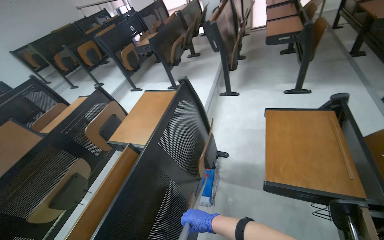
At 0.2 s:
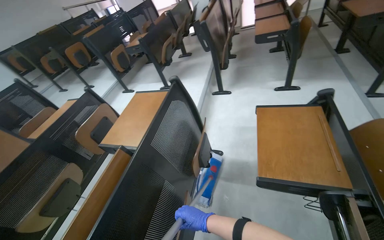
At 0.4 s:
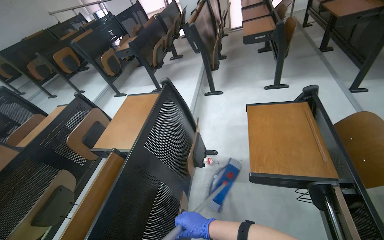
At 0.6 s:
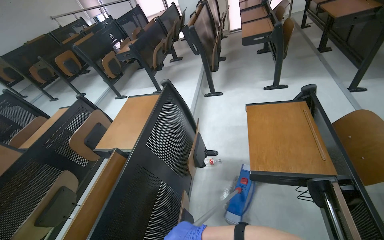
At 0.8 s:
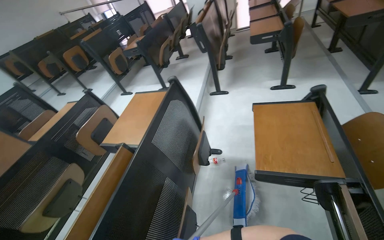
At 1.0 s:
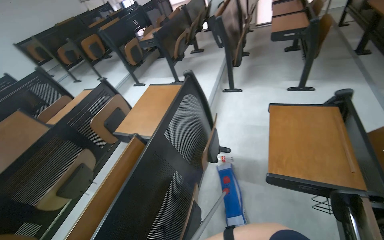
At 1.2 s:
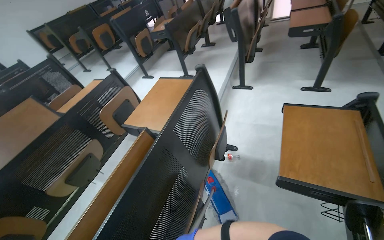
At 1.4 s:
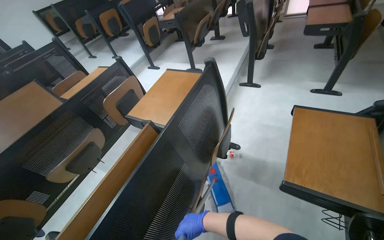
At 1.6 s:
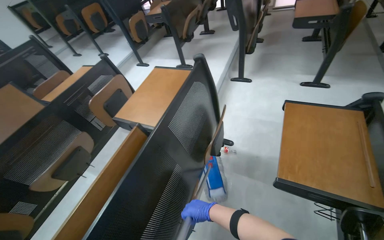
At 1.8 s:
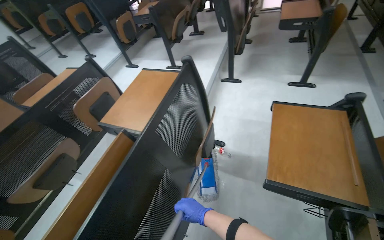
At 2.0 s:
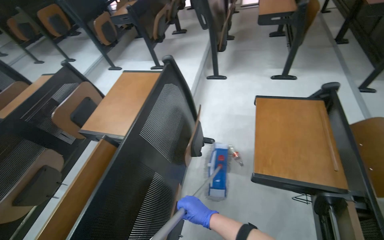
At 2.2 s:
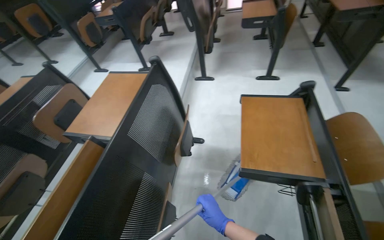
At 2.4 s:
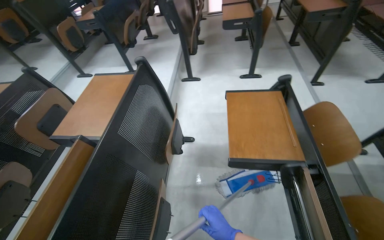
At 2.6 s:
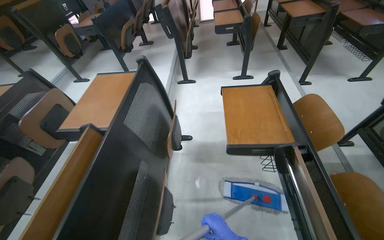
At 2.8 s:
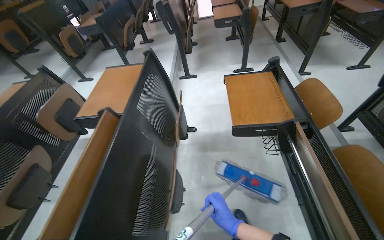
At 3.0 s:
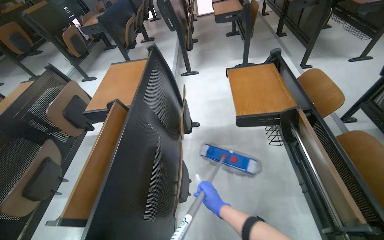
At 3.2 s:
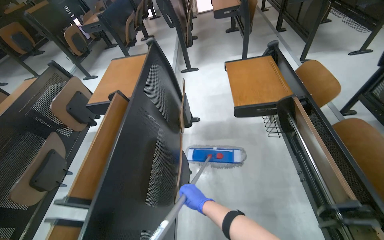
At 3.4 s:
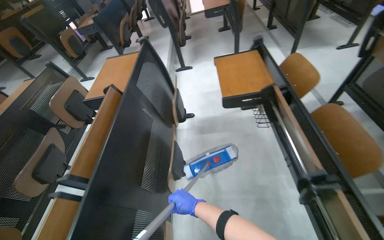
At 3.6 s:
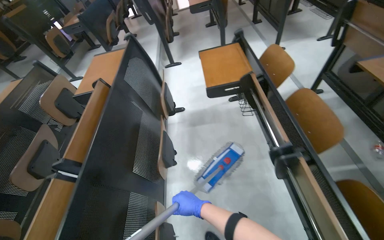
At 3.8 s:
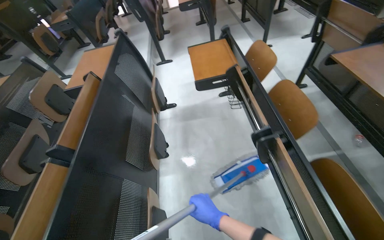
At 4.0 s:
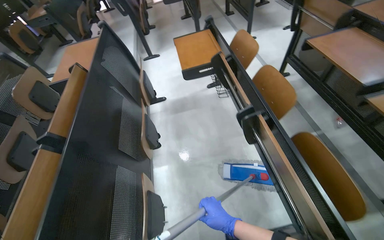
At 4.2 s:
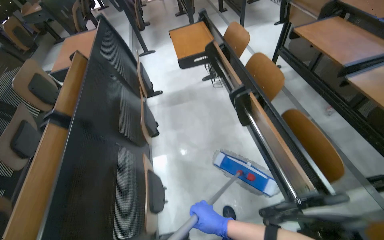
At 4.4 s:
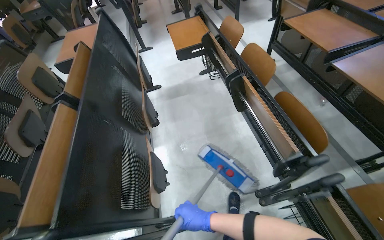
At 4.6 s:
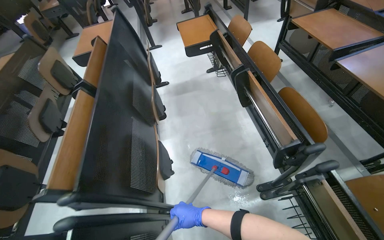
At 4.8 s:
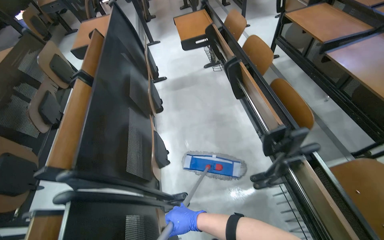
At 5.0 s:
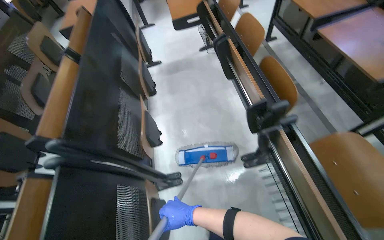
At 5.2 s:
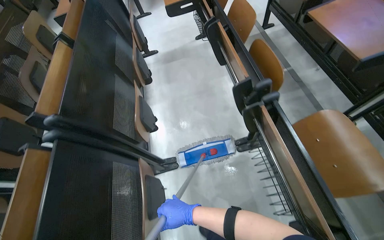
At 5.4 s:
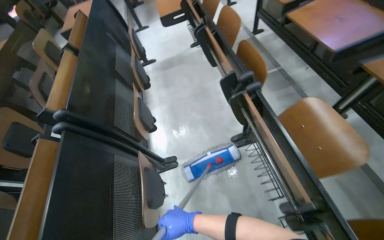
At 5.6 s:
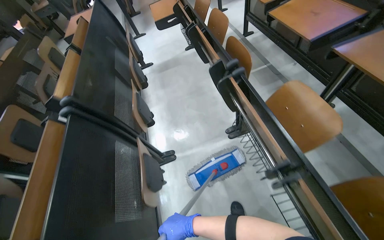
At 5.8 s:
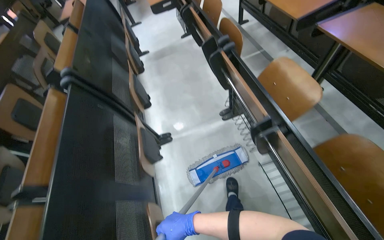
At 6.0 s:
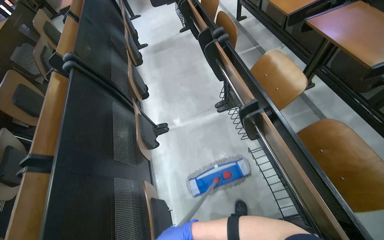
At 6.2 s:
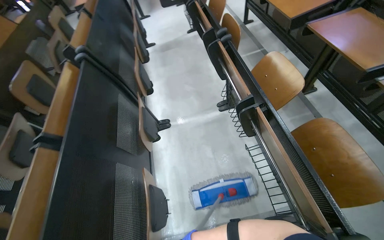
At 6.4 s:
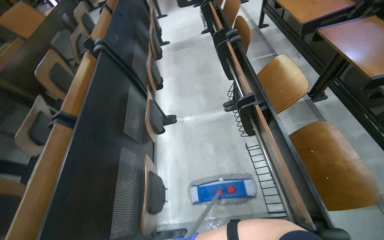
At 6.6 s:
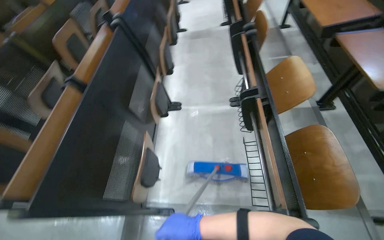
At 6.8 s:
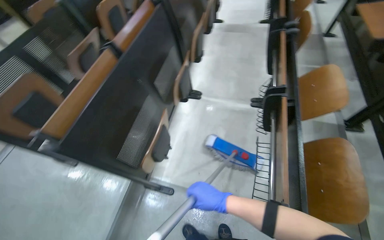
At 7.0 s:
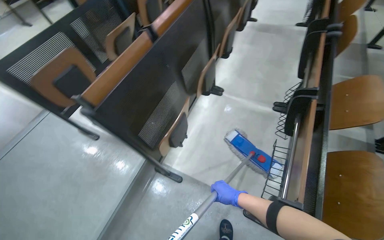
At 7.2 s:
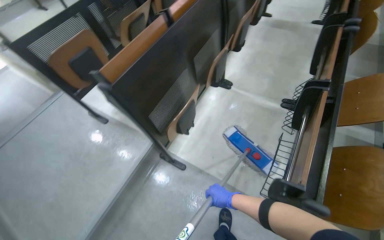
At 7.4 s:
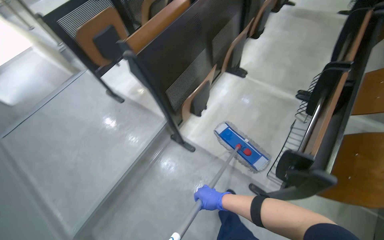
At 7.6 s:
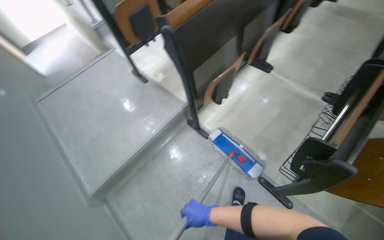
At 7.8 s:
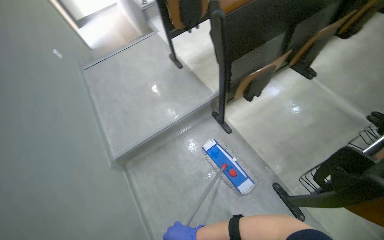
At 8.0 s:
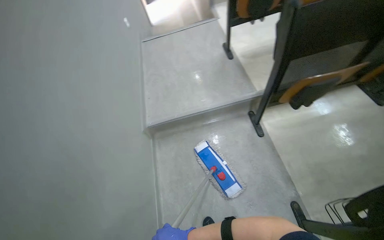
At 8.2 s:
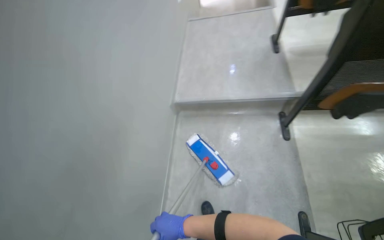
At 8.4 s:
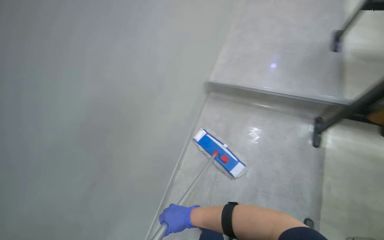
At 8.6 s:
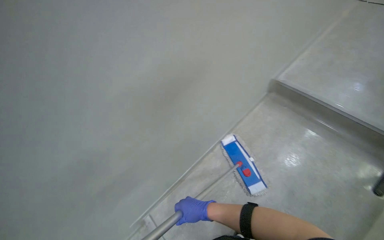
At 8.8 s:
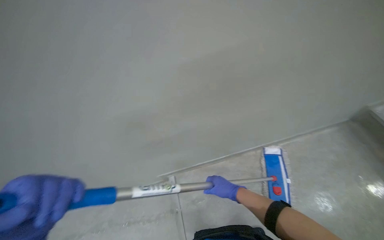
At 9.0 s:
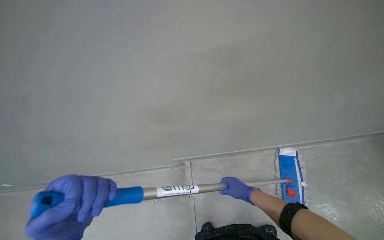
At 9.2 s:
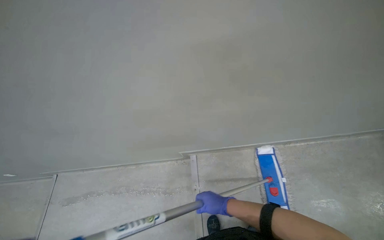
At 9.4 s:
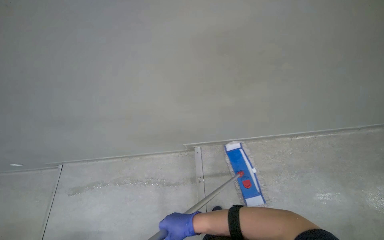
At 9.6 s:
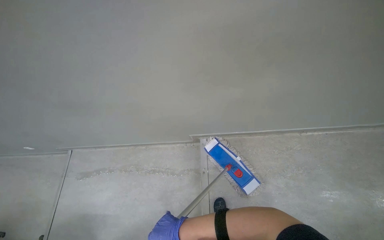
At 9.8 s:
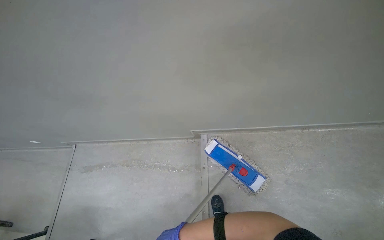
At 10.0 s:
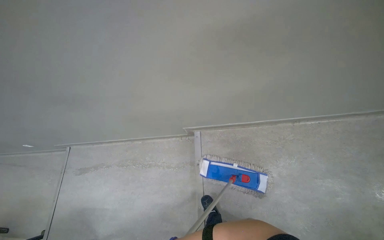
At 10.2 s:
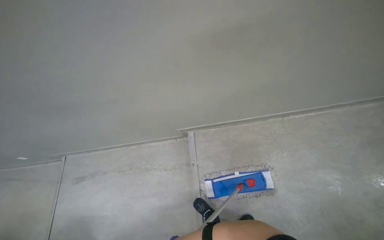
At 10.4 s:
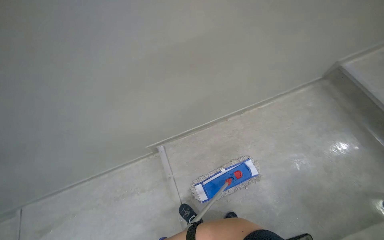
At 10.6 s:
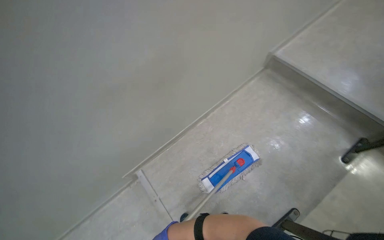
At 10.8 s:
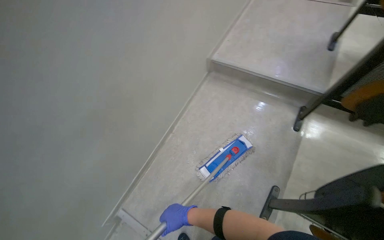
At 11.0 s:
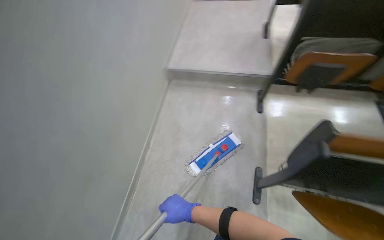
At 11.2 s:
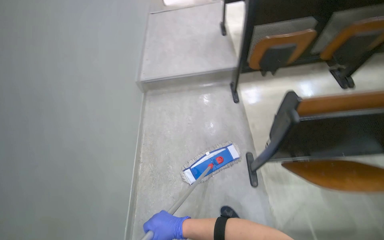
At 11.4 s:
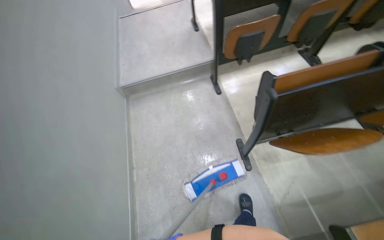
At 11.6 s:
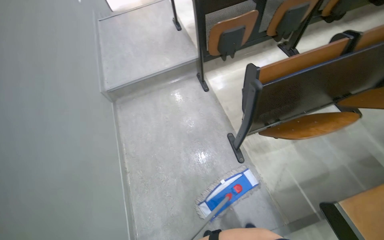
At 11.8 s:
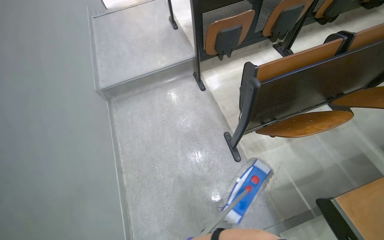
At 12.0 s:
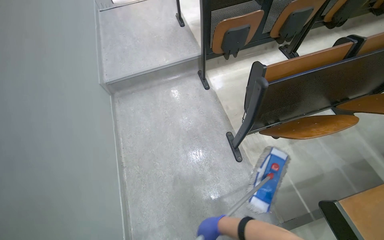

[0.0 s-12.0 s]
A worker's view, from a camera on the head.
Job: mopping floor.
The whole recording: Mopping lecture hall floor. The worker mops the floor of the lecture hall, moving between the rows of seats.
1.6 to 3.0 s: The head rotates some 20 degrees to the right.
3.0 to 4.4 s: The camera travels approximately 60 cm.
4.4 to 6.0 s: The camera travels approximately 80 cm.
6.0 to 7.6 s: The camera travels about 60 cm. The wearer looks roughly 60 degrees further to the left.
7.6 to 9.0 s: The wearer moves roughly 40 cm. The wearer looks roughly 125 degrees further to the left. The wearer looks approximately 20 degrees further downward.
10.4 to 12.0 s: The wearer's head swings roughly 85 degrees to the right. The camera pitches upward, by approximately 15 degrees.

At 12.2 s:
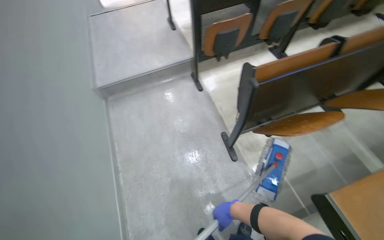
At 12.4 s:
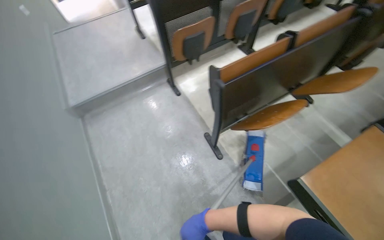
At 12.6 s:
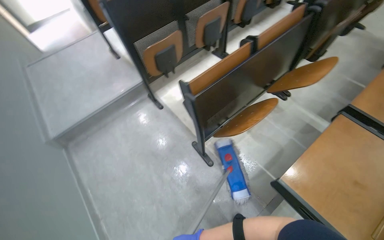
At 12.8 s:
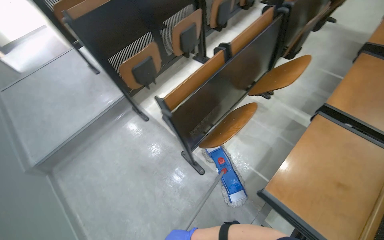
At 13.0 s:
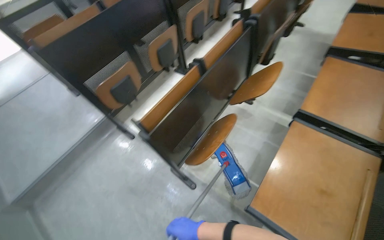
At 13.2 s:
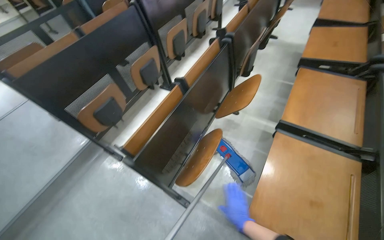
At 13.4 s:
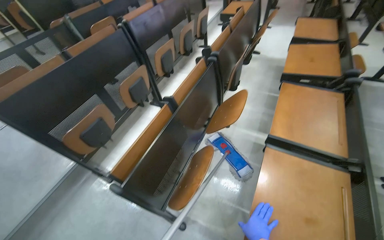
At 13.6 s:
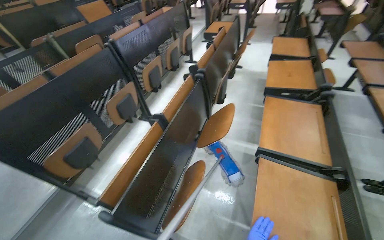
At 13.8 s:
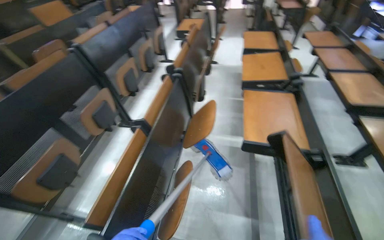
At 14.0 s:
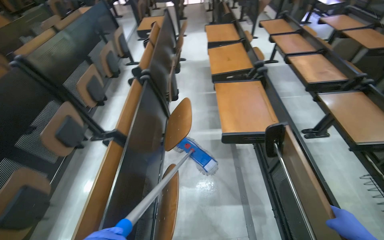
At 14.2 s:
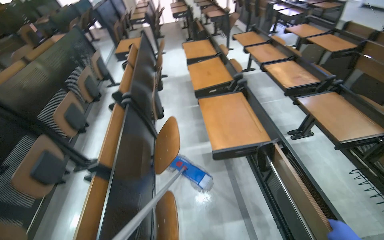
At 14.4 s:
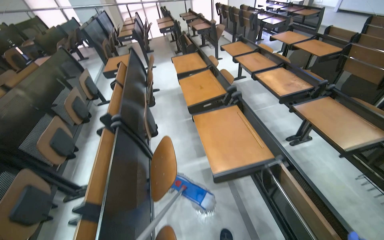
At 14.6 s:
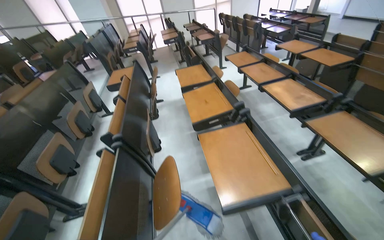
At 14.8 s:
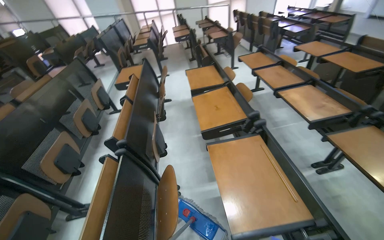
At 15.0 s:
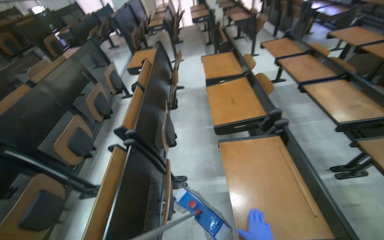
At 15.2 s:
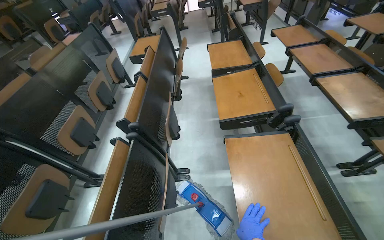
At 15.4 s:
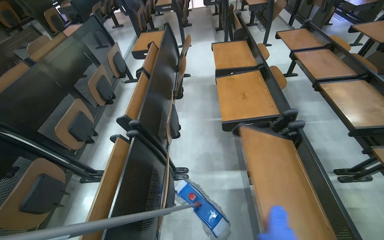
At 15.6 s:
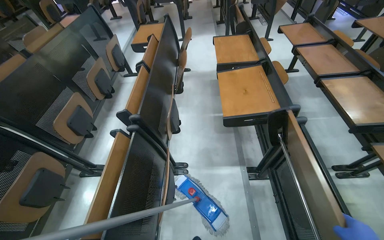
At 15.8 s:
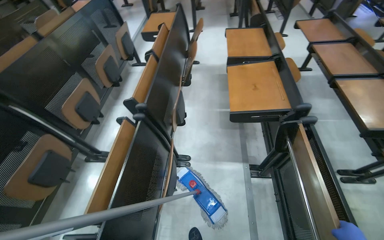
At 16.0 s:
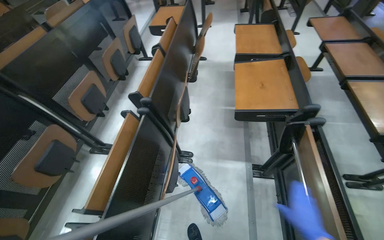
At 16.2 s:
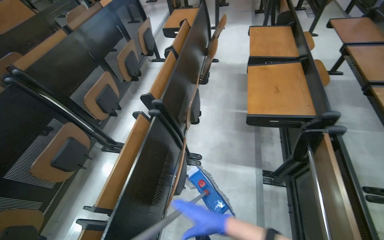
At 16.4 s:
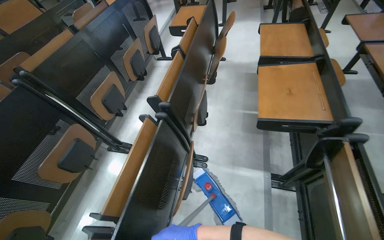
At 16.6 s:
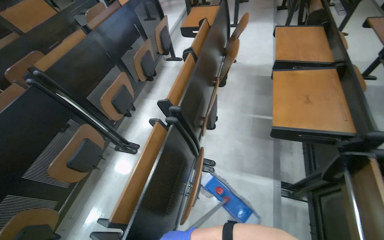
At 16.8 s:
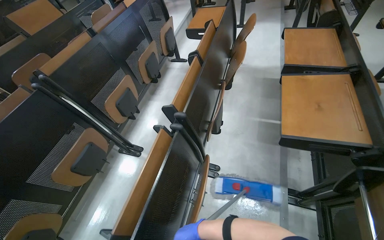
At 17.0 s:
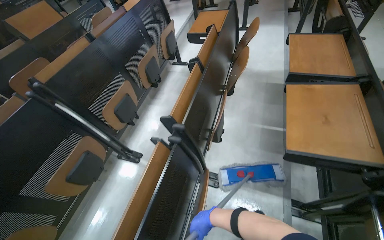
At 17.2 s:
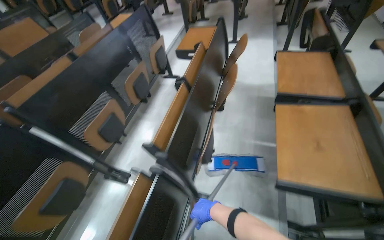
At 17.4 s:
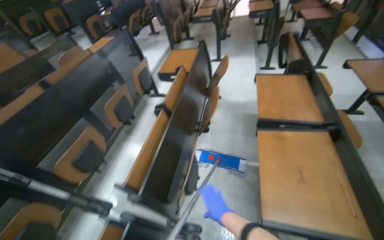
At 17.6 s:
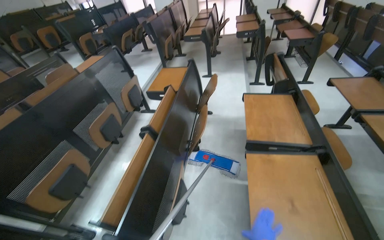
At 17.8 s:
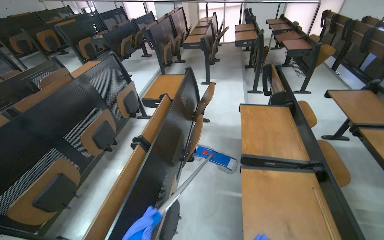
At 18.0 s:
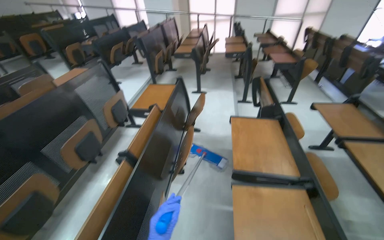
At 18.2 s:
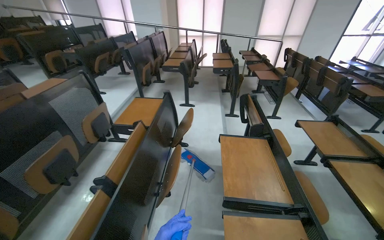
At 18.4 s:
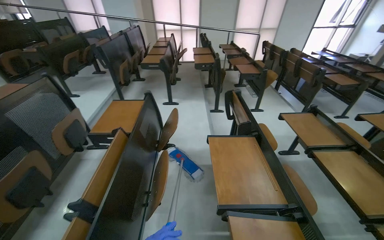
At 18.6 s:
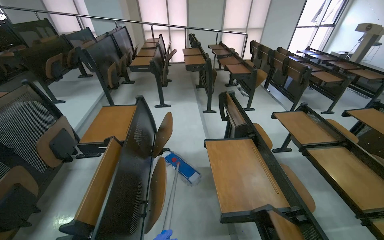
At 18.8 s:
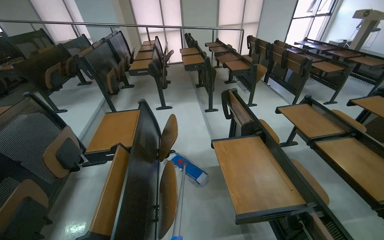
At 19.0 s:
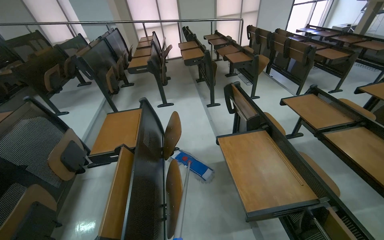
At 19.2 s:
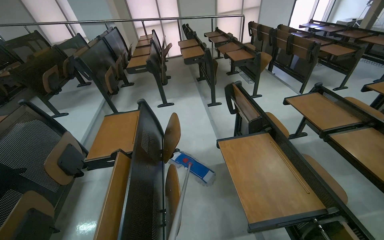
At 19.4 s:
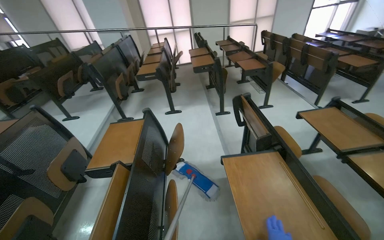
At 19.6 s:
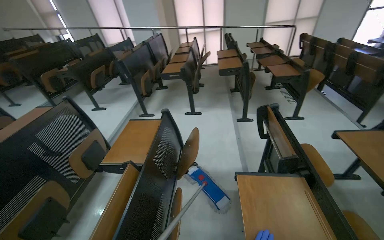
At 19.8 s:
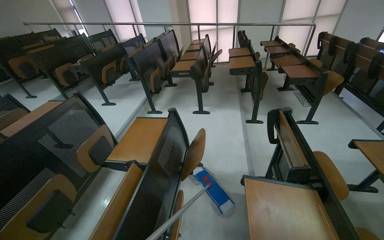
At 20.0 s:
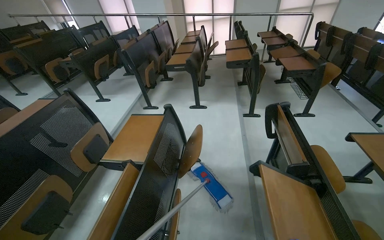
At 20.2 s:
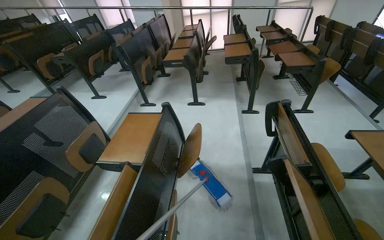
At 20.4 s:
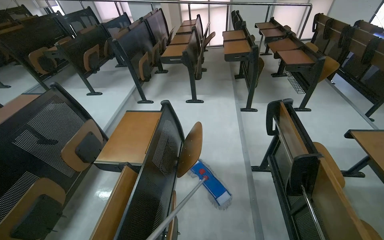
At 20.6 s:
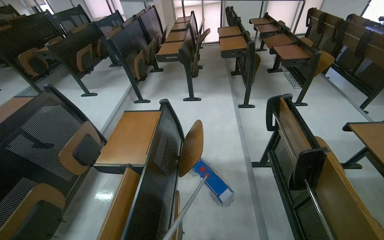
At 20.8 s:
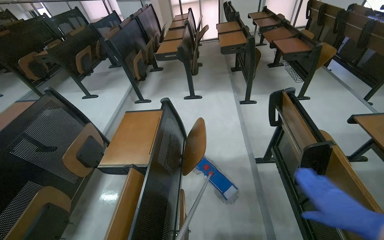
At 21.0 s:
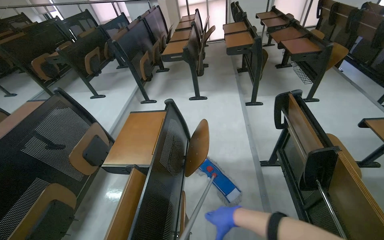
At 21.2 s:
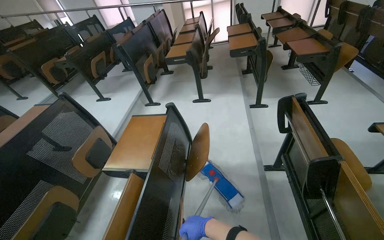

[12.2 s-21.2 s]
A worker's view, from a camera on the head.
Job: mopping floor.
The whole recording: Mopping lecture hall floor. The worker mops the floor of the lecture hall, moving between the rows of seats.
12.2 to 13.8 s: The head travels some 50 cm. The wearer's head swings roughly 55 degrees to the right. The camera pitches upward, by roughly 20 degrees.
13.8 to 15.2 s: The camera is carried approximately 50 cm.
16.6 to 18.2 s: The camera travels about 70 cm. The view tips upward by about 20 degrees.
18.2 to 19.8 s: The wearer moves roughly 40 cm.
